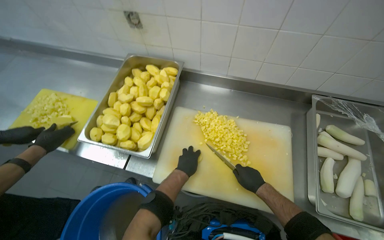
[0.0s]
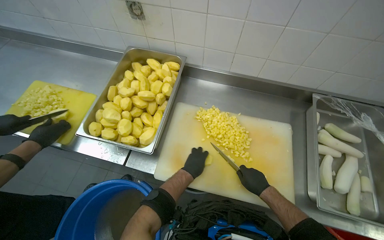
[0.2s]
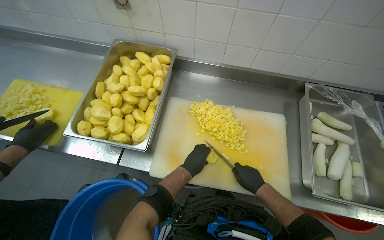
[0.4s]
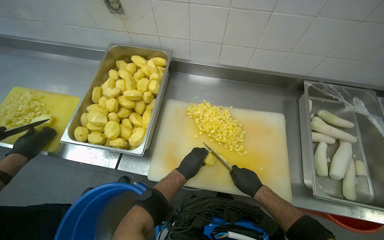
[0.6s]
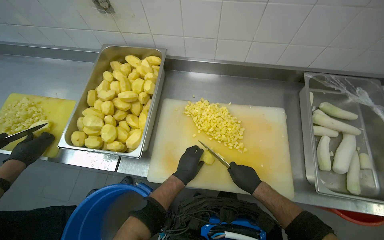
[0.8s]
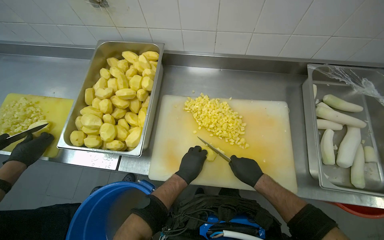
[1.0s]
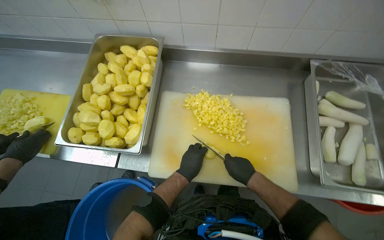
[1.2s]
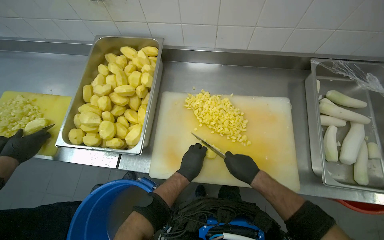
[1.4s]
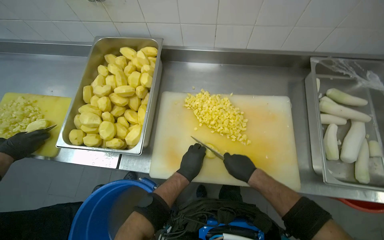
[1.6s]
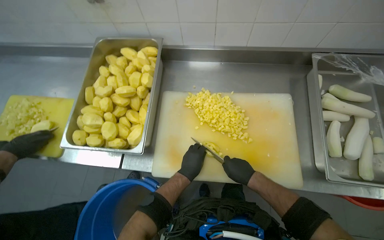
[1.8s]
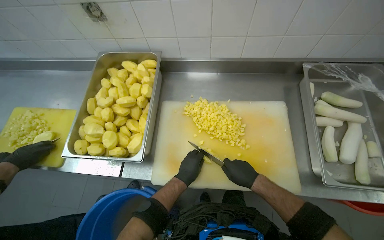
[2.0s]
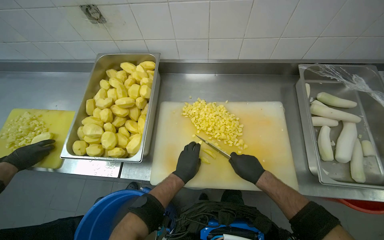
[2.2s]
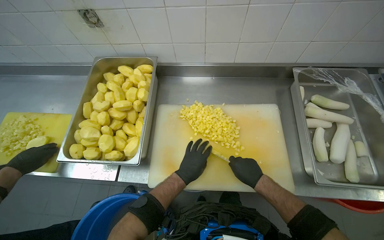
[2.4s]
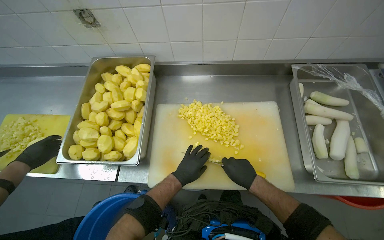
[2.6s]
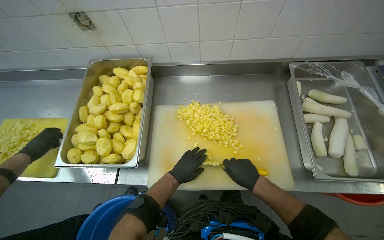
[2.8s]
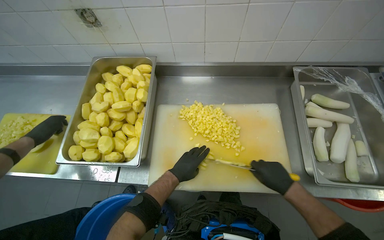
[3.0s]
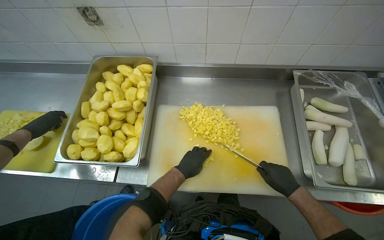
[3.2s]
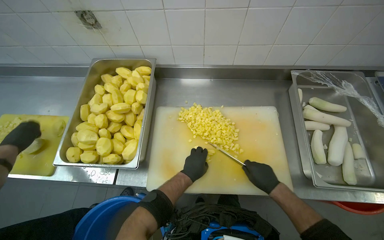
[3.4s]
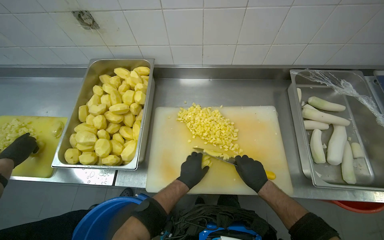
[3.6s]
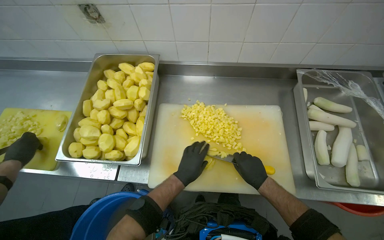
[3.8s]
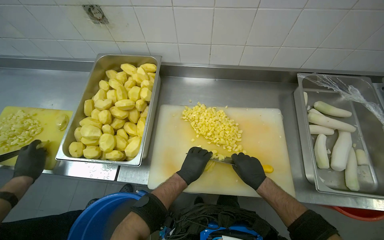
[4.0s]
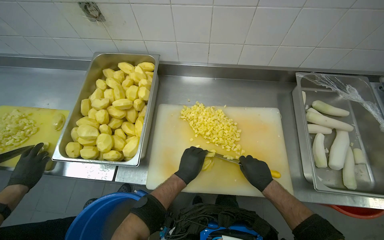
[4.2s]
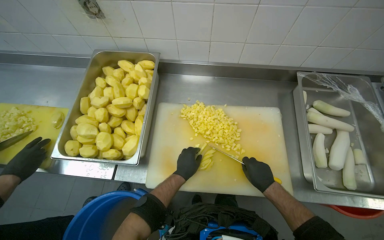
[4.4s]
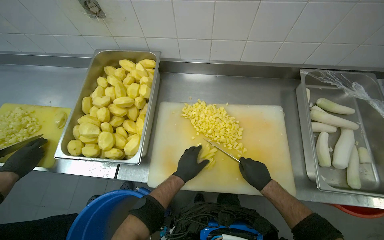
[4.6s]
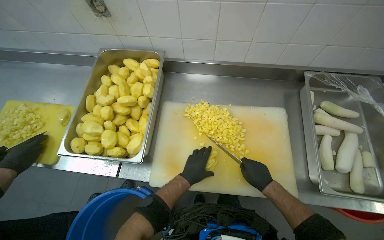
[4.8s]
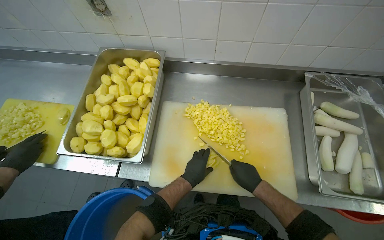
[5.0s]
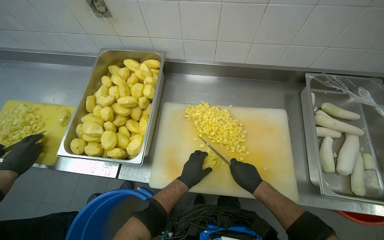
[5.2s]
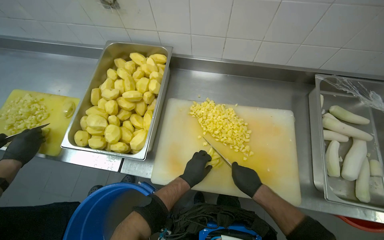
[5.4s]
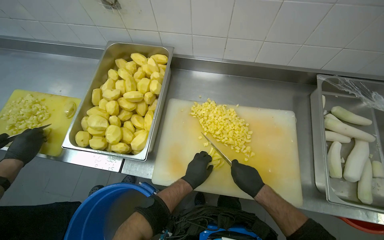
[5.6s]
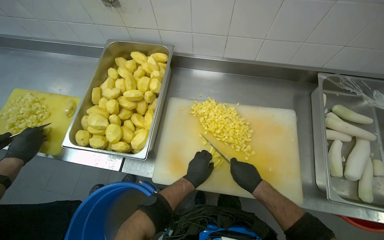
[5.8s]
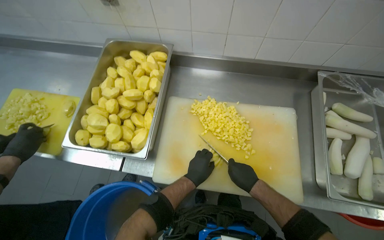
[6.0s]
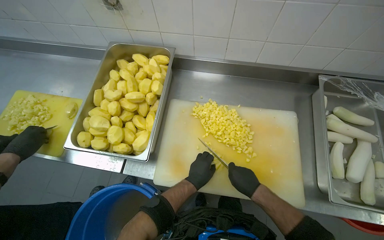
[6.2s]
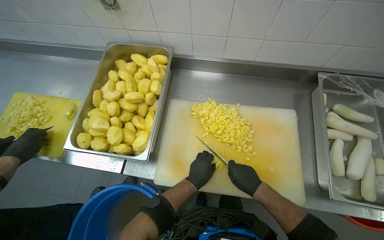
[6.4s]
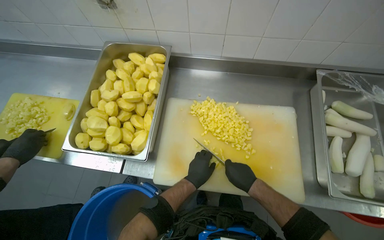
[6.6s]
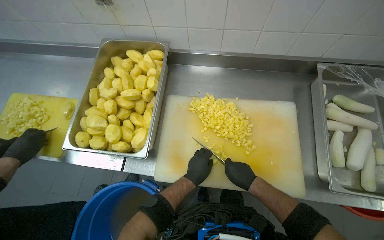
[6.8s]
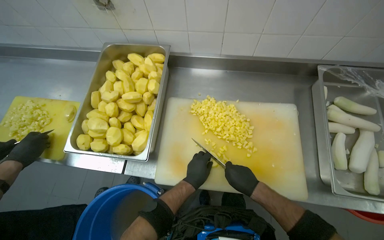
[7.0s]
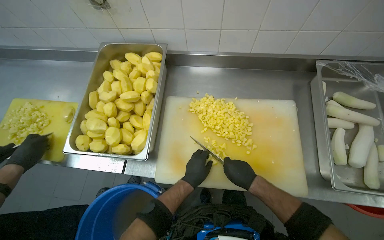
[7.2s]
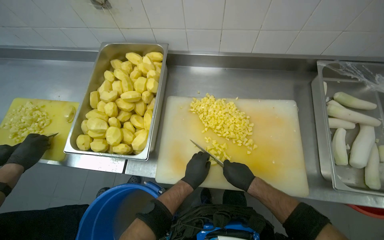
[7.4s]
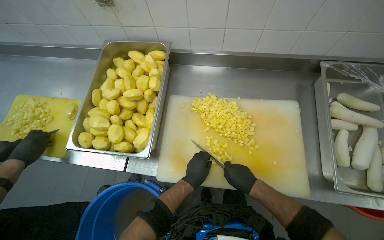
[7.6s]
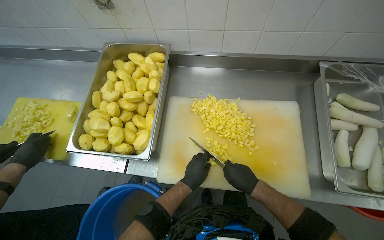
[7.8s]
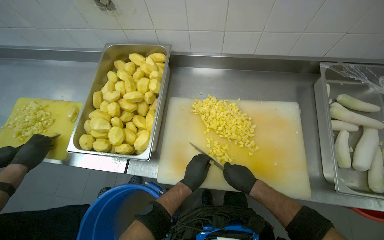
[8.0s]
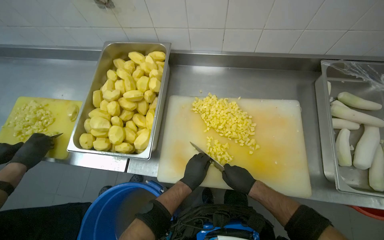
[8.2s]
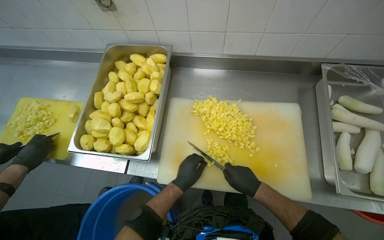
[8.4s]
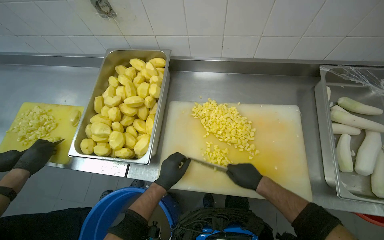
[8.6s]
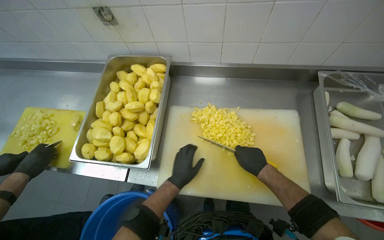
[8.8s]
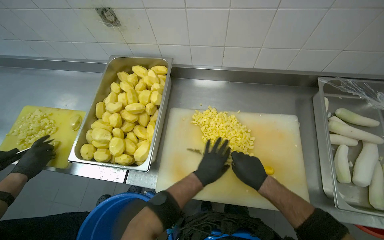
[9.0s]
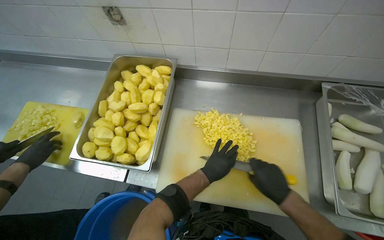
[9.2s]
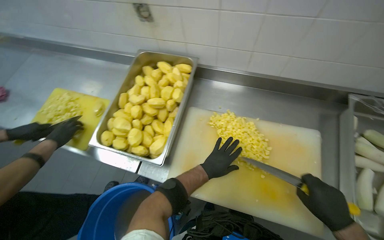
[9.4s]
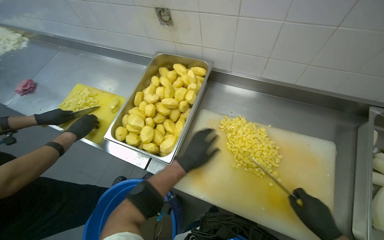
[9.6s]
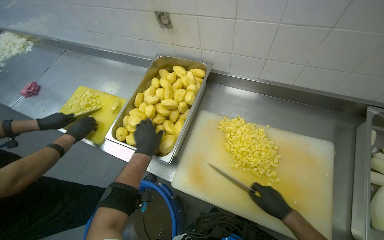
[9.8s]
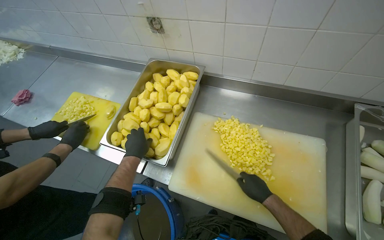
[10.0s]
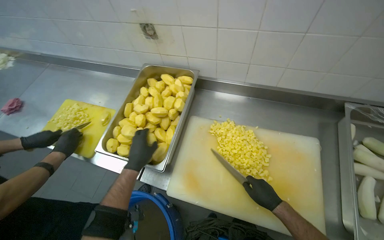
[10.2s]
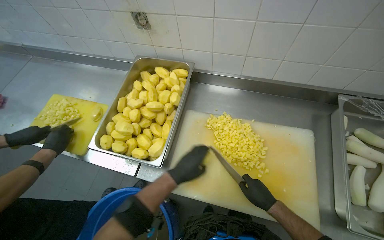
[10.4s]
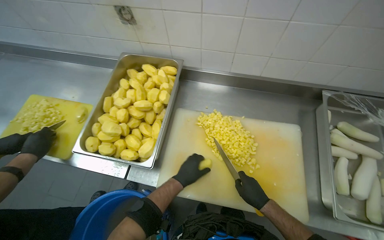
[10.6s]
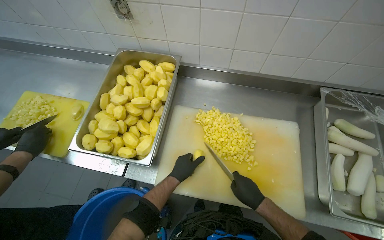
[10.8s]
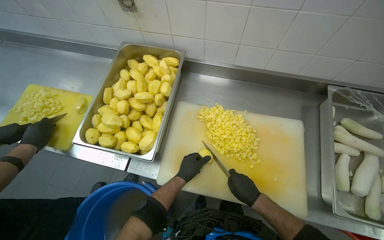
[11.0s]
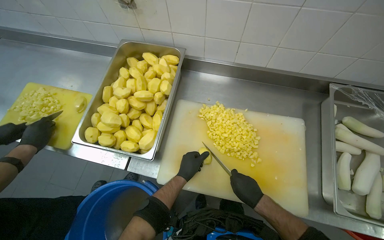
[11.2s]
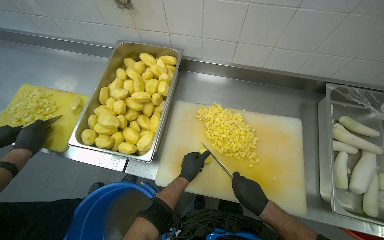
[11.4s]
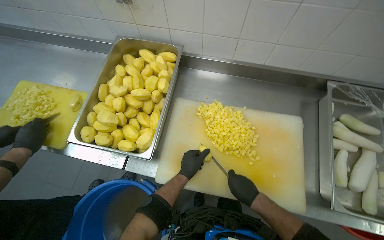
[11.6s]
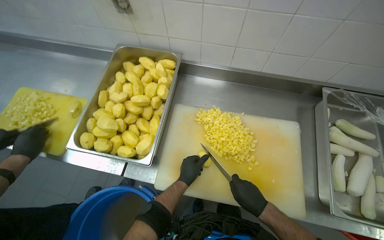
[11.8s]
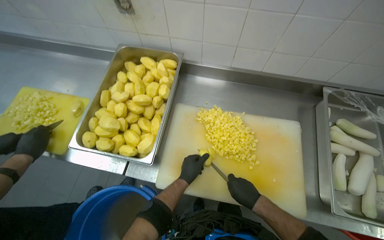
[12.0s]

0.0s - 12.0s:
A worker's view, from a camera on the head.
Job: preparing food.
The whole recording: Dicing peeled potatoes. The worker dices peeled potatoes on a cutting board, transferring them.
0.0s - 1.6s: The hands stay close to where they were, moving slightly.
1.6s - 3.0s: The right hand goes approximately 10 cm to the right.
3.0s - 4.4s: The hands make small movements and keep their place.
4.4s - 6.0s: The hands make small movements and keep their place.
6.0s - 7.6s: The hands are busy where they are.
7.6s - 9.0s: The left hand travels to the left and back again, about 10 cm each way.
9.0s - 10.4s: The left hand travels to the left and back again, approximately 30 cm each way.
10.4s - 12.0s: The left hand goes some 10 cm farther from the camera.

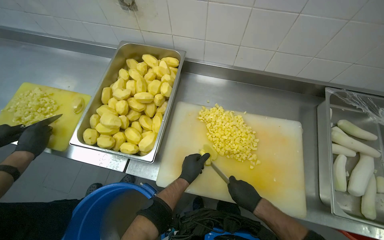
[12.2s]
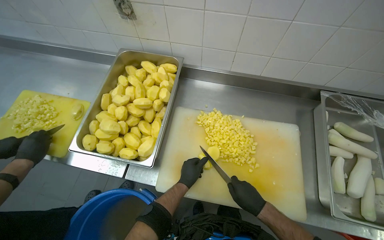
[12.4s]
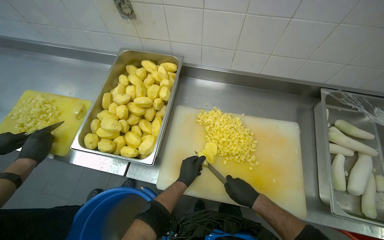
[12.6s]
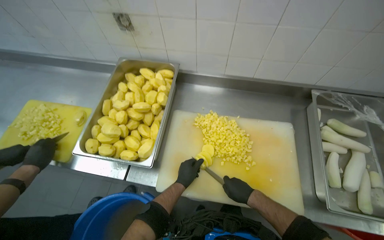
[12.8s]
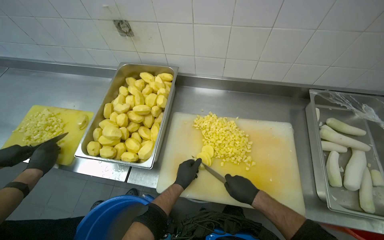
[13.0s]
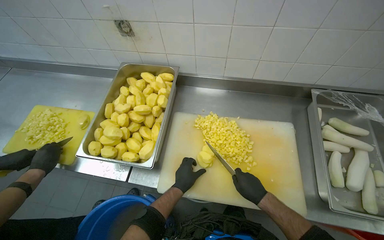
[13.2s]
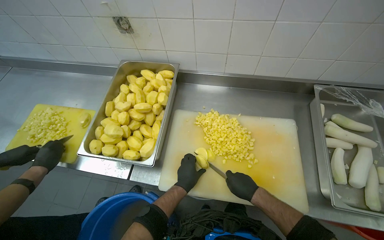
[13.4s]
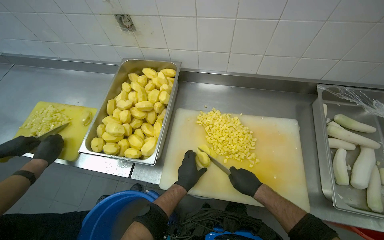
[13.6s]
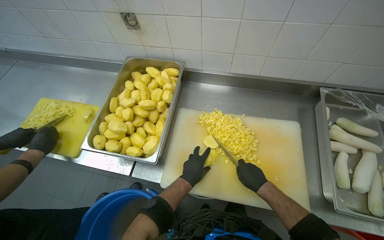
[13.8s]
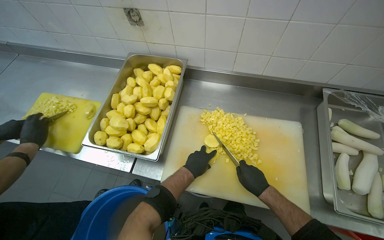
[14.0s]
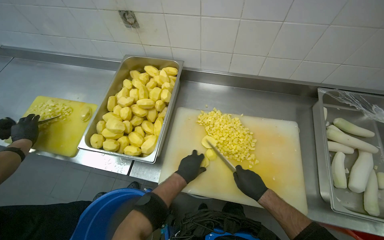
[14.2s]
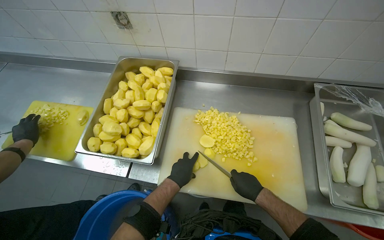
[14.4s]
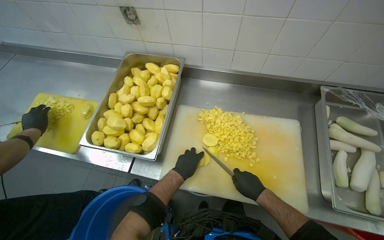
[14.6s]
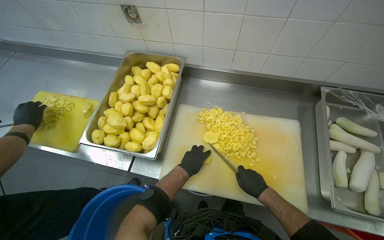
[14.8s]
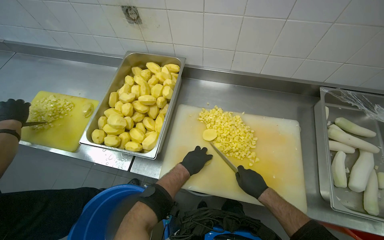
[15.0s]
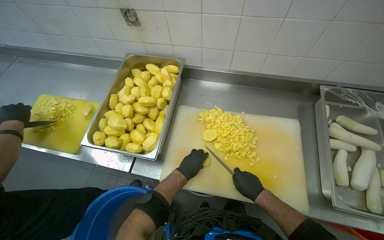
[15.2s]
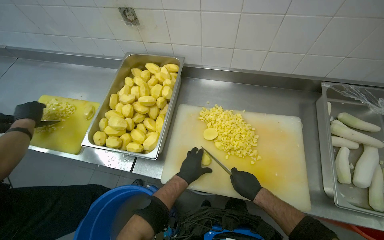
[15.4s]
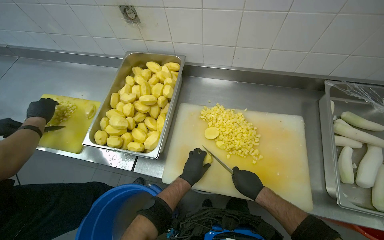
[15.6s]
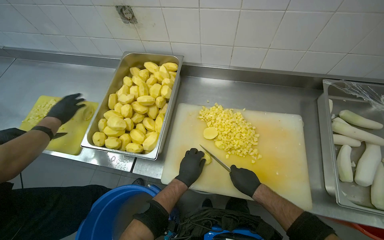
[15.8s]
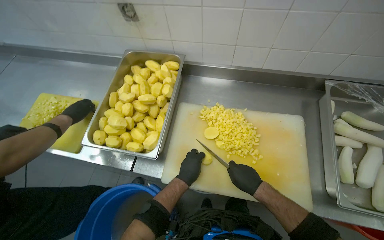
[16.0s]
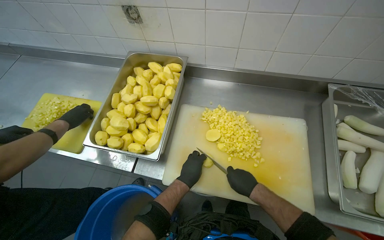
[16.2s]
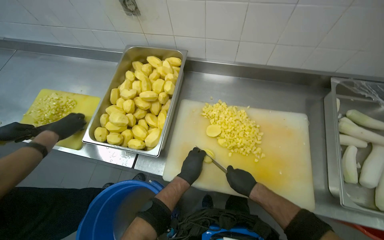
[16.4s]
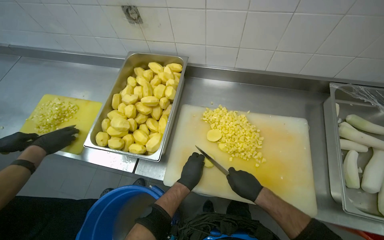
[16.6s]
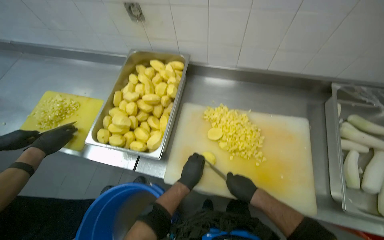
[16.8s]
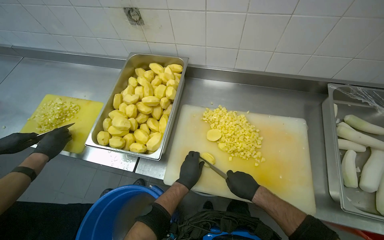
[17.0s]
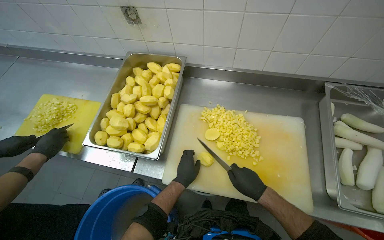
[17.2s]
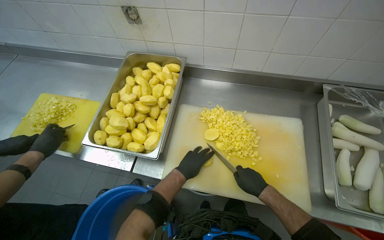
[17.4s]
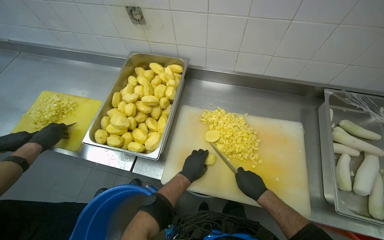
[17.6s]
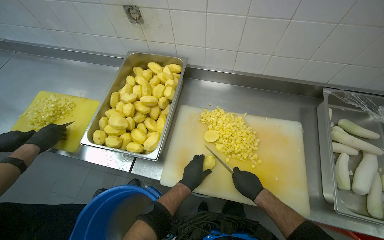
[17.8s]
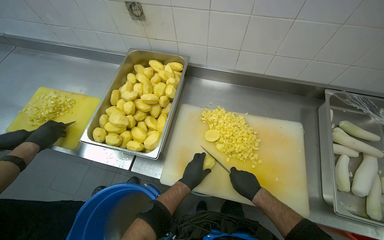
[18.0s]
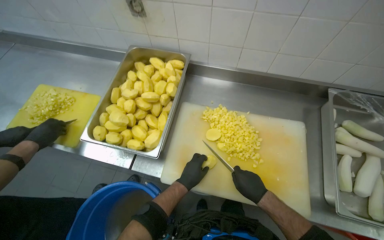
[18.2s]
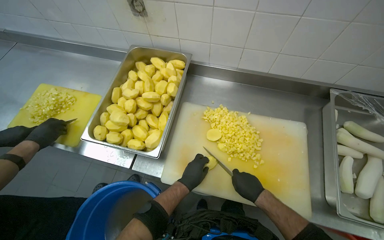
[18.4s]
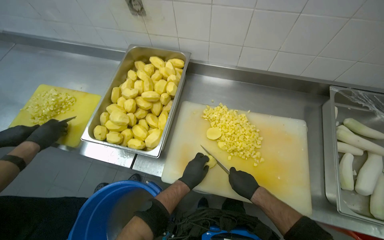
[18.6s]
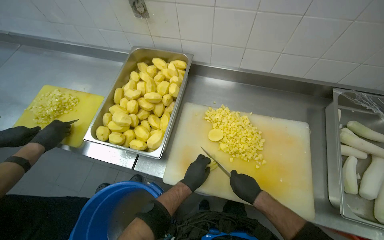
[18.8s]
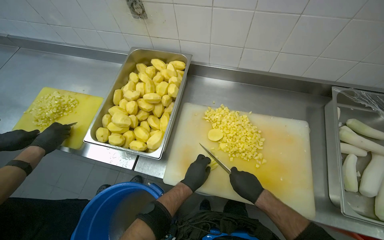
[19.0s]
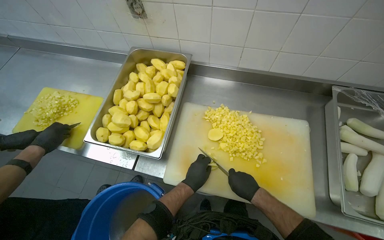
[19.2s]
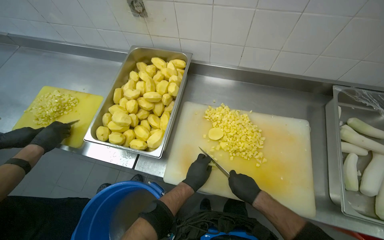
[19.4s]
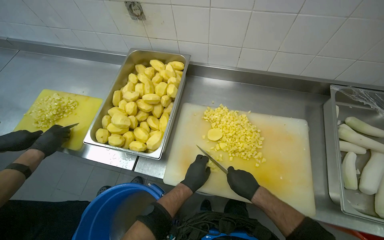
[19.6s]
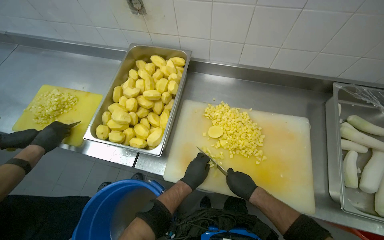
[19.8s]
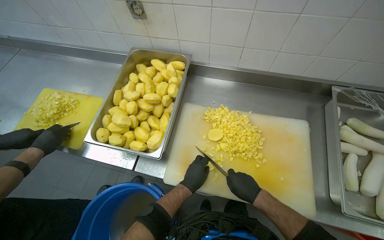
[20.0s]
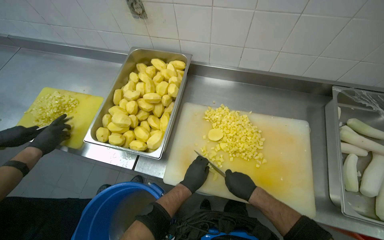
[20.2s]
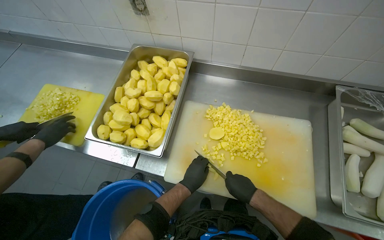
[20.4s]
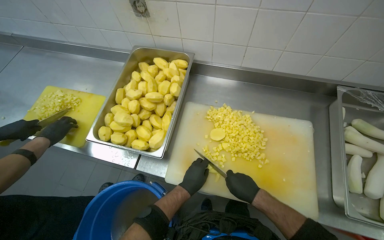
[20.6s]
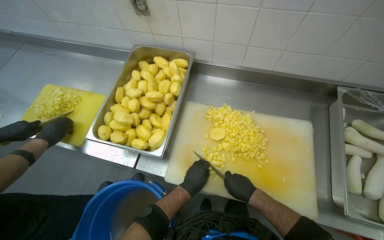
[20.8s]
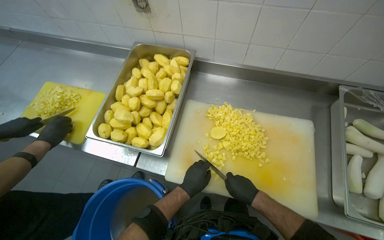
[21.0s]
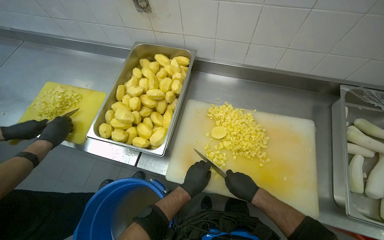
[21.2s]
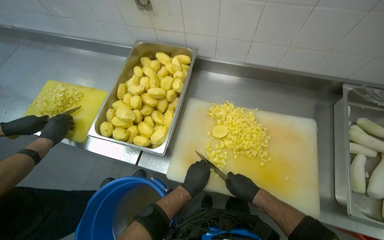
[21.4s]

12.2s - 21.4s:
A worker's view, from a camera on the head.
Job: preparing food.
The whole recording: Dicing peeled potatoes. The worker dices peeled potatoes on a cutting board, transferring them.
12.2s - 21.4s: The hands are busy where they are.
